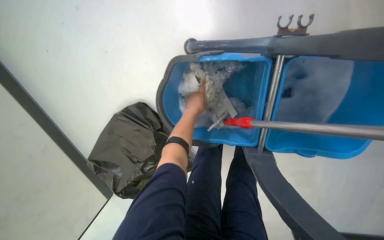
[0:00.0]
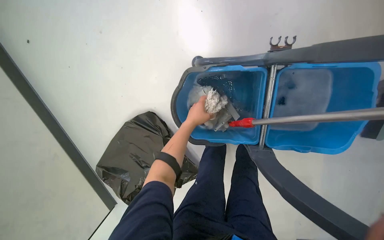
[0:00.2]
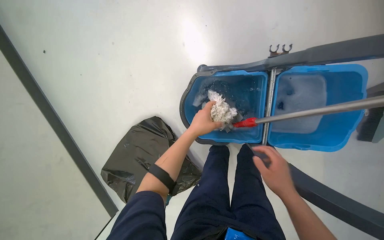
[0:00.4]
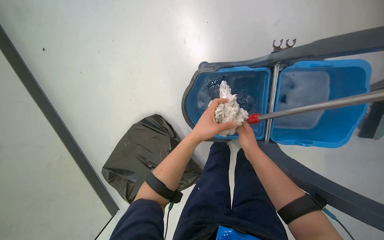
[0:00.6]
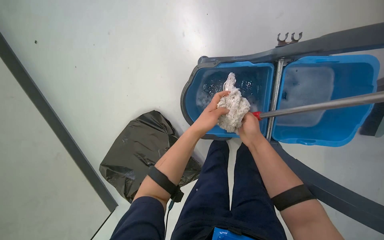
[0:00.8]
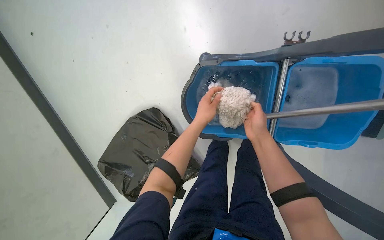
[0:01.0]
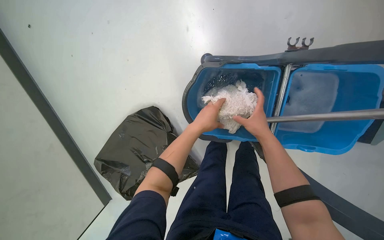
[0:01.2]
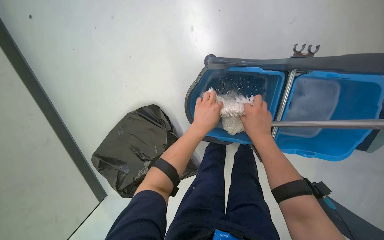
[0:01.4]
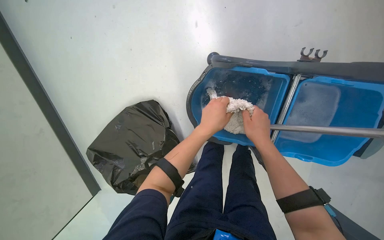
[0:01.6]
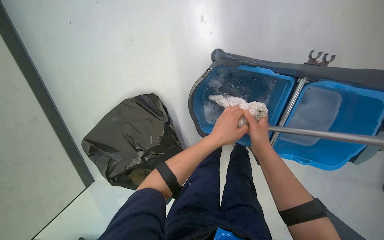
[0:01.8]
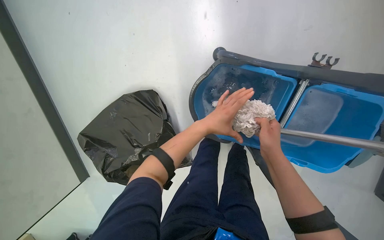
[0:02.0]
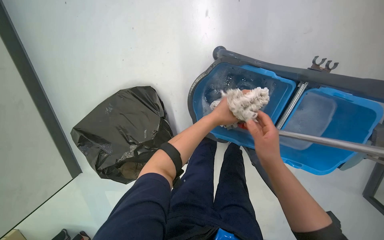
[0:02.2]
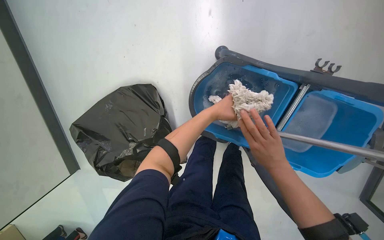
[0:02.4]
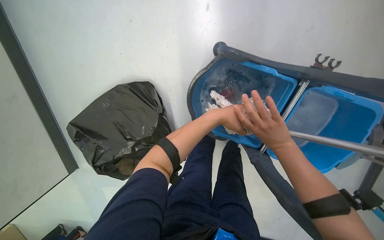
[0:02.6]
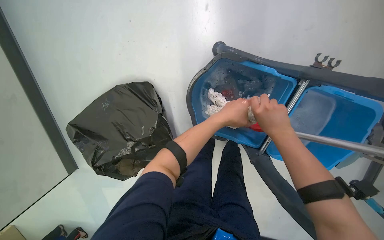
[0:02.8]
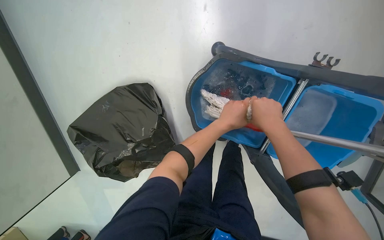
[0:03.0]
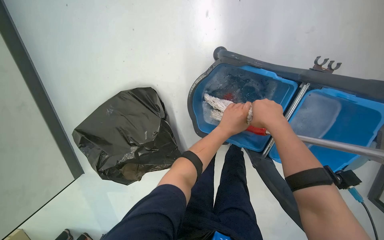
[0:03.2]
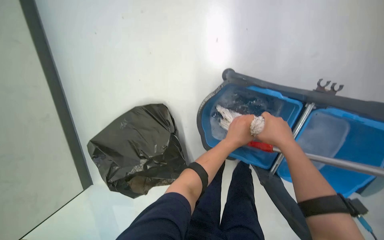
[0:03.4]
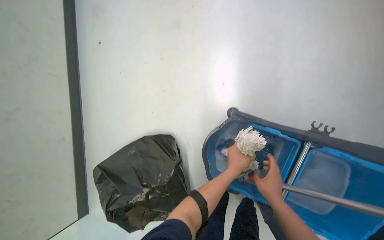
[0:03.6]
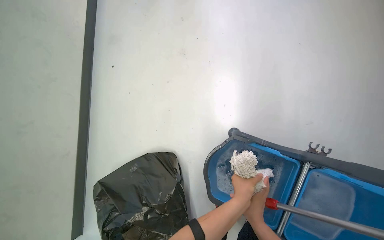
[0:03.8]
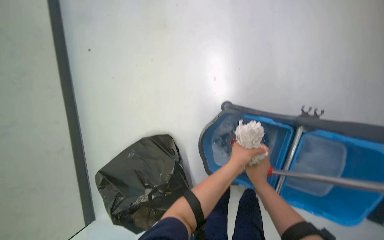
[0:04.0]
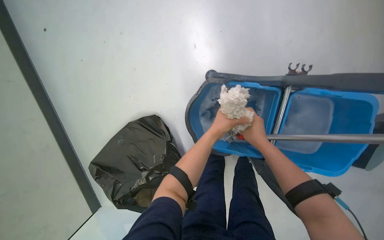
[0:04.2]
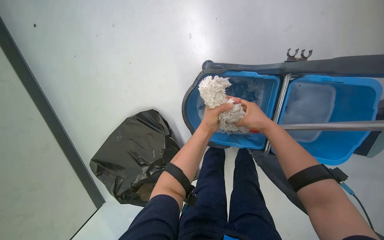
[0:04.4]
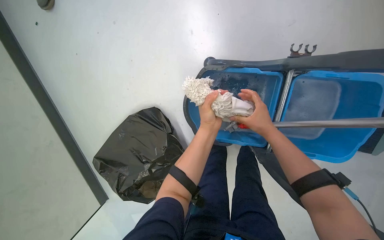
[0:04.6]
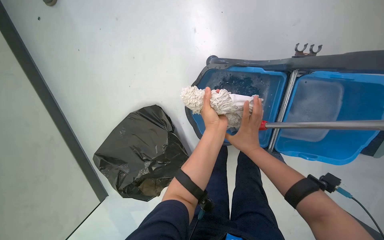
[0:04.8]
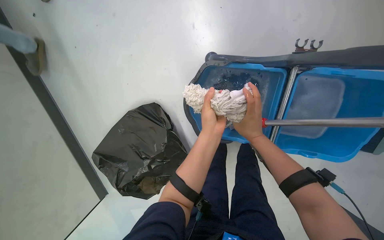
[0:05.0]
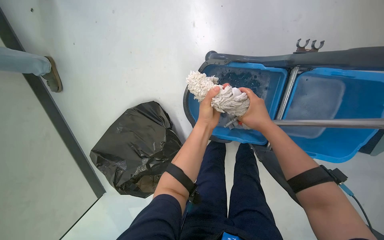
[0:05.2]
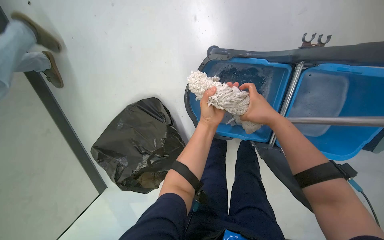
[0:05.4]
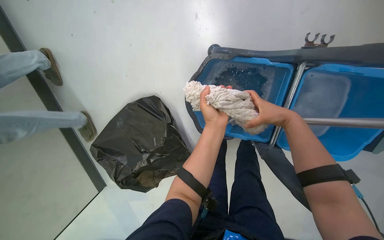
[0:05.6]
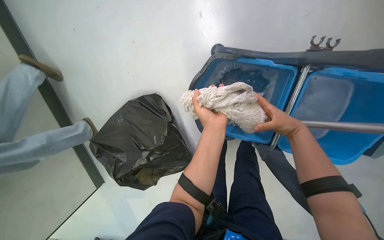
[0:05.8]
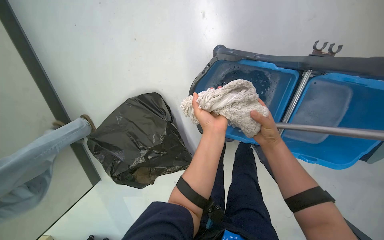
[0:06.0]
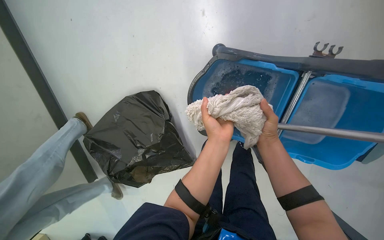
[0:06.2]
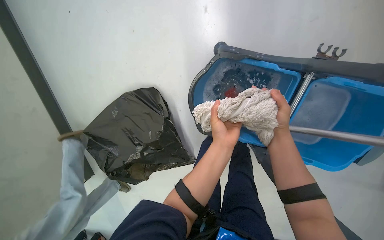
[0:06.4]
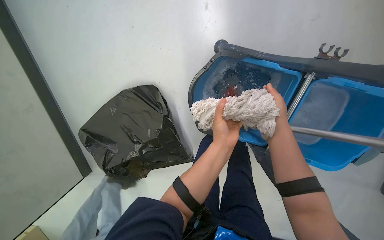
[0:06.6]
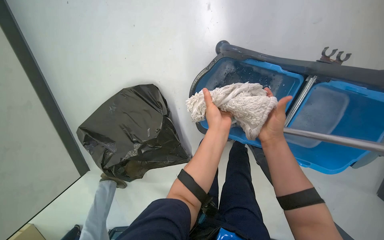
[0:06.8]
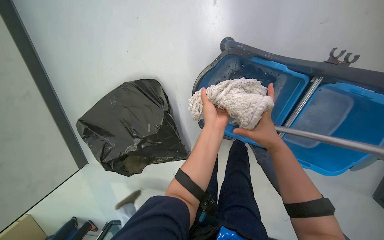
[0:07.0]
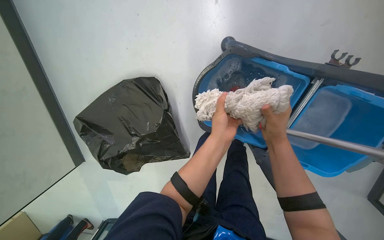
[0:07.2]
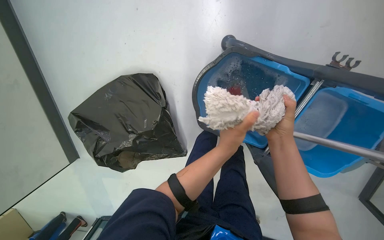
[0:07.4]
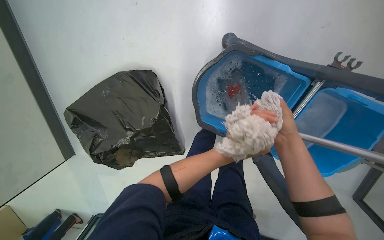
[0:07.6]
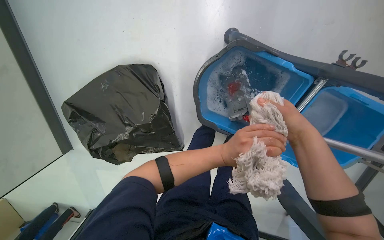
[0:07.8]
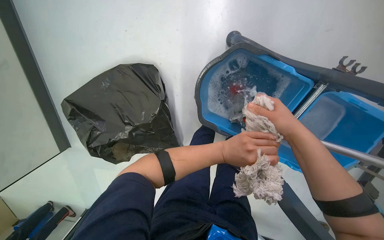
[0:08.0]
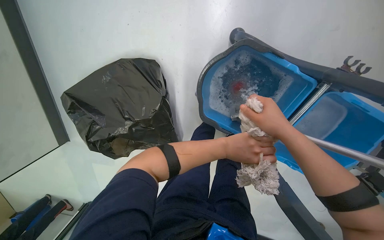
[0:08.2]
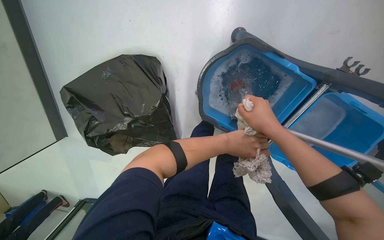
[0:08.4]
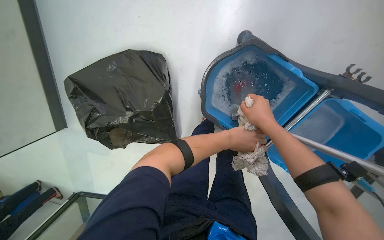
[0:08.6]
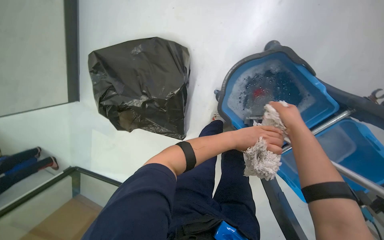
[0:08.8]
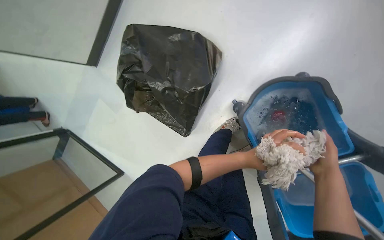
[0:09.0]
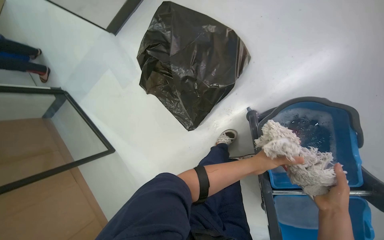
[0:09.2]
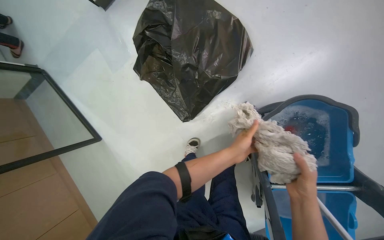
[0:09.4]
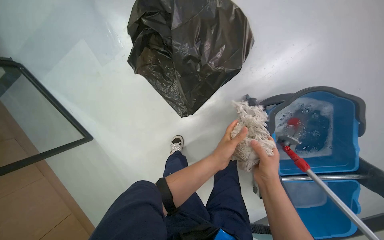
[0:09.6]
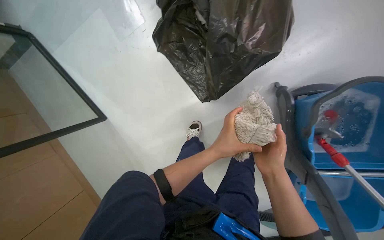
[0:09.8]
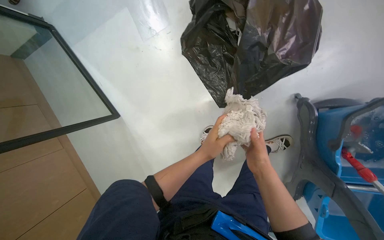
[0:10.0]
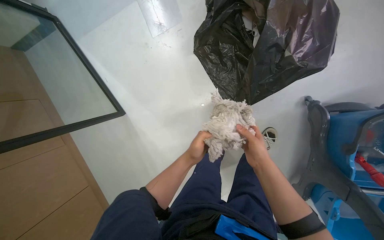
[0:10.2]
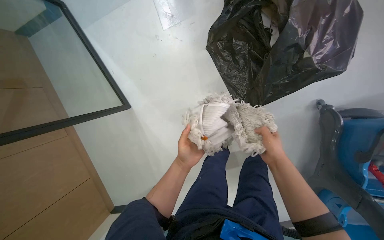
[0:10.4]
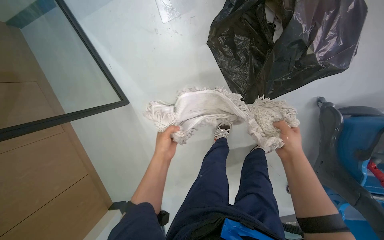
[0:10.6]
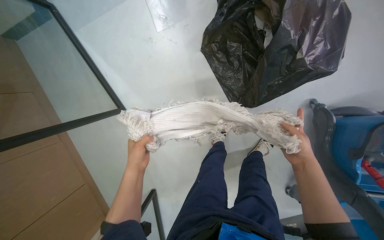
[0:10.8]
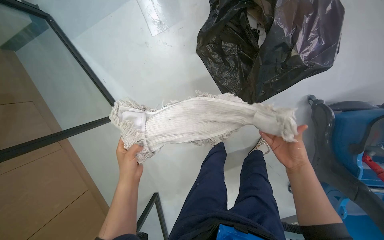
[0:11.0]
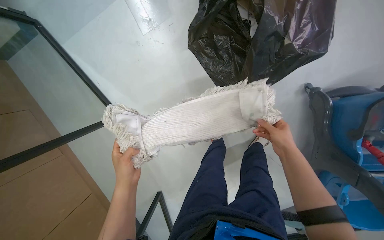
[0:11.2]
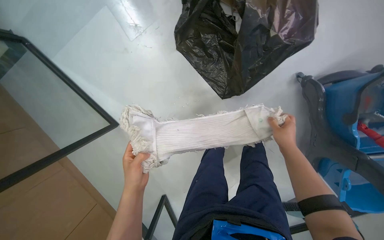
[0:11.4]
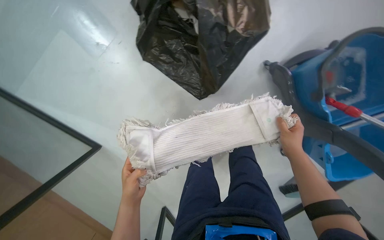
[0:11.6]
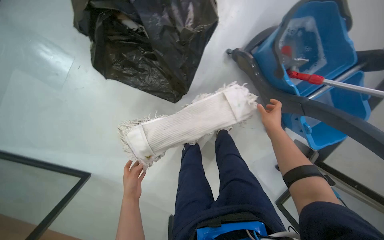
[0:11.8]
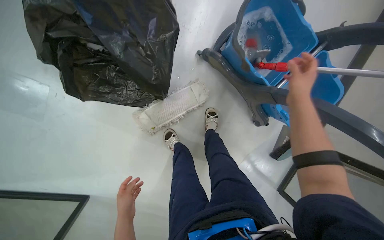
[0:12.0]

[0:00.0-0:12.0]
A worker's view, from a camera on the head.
Job: mopping floor.
The whole recording: Mopping office floor. The worker mops the office floor, moving chairs and opening a glass door to clean the entire area.
0:00.0 to 0:01.6: The left hand shifts approximately 20 cm nearer to the camera.
0:01.6 to 0:03.0: The hands work in one place, with small movements.
0:04.4 to 0:06.0: The right hand travels to the right and back again, about 5 cm each way. The left hand goes nearer and farther, approximately 15 cm each way, reversing 2 times.
0:06.0 to 0:07.6: The left hand shifts about 10 cm farther from the camera.
0:07.6 to 0:09.0: The scene rotates clockwise by approximately 40 degrees.
0:09.0 to 0:10.4: The wearer moves to the left, about 70 cm. The camera is aimed approximately 15 degrees further to the right. The scene rotates clockwise by about 30 degrees.
0:10.4 to 0:12.0: The scene rotates counterclockwise by about 50 degrees.

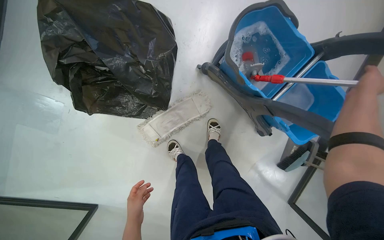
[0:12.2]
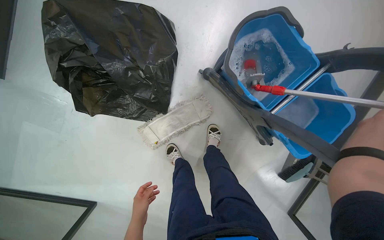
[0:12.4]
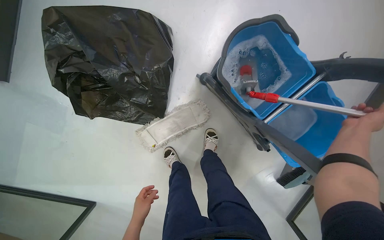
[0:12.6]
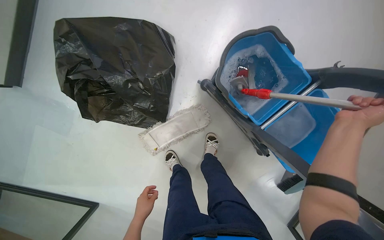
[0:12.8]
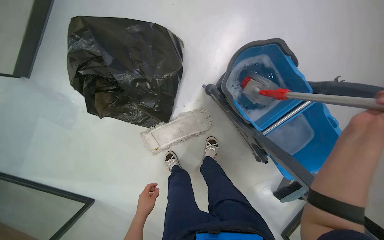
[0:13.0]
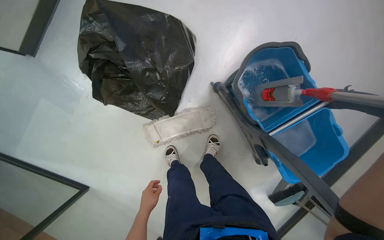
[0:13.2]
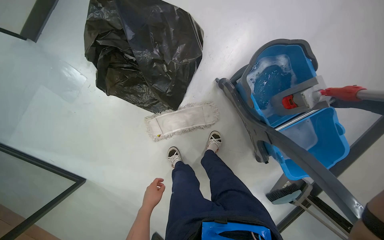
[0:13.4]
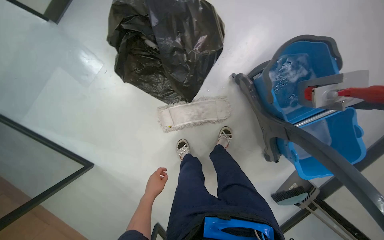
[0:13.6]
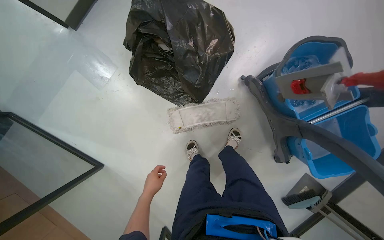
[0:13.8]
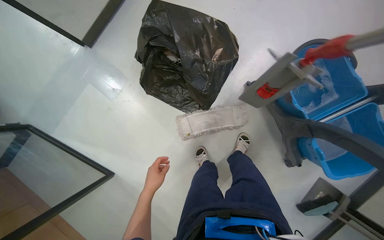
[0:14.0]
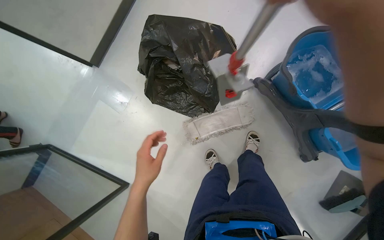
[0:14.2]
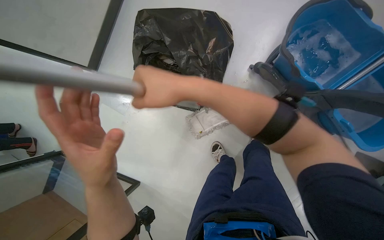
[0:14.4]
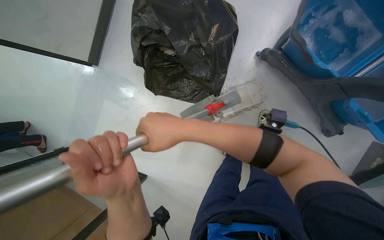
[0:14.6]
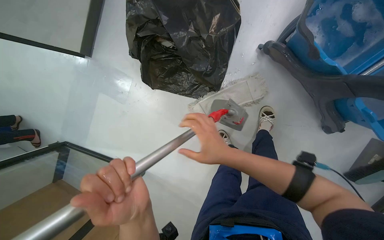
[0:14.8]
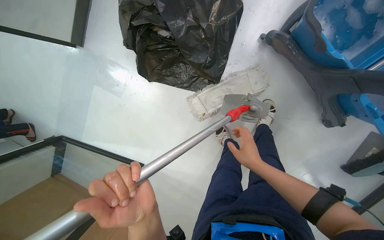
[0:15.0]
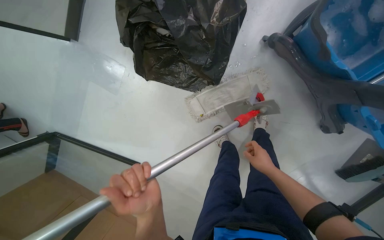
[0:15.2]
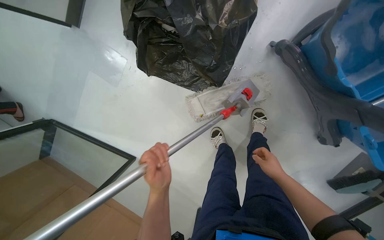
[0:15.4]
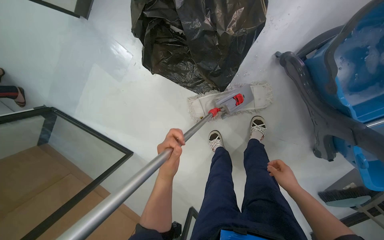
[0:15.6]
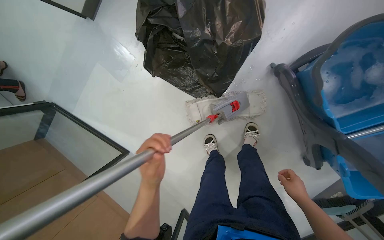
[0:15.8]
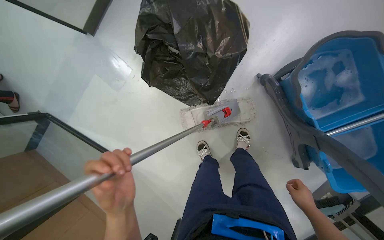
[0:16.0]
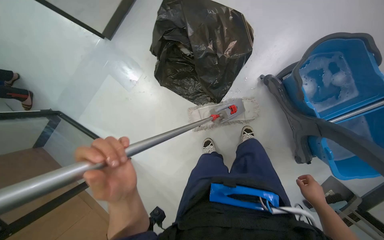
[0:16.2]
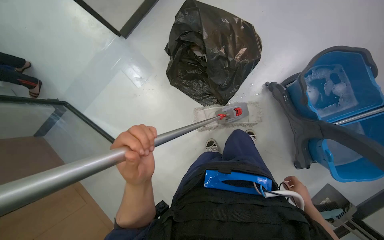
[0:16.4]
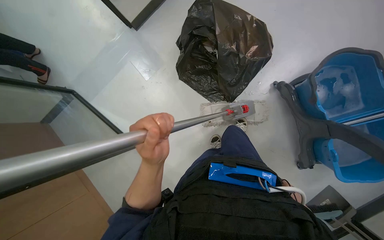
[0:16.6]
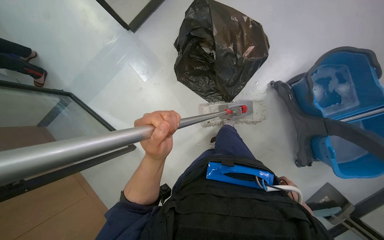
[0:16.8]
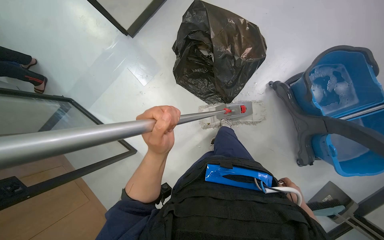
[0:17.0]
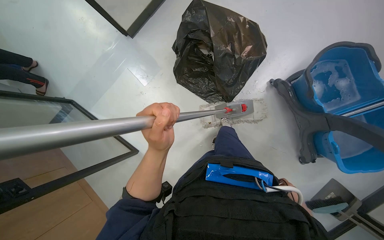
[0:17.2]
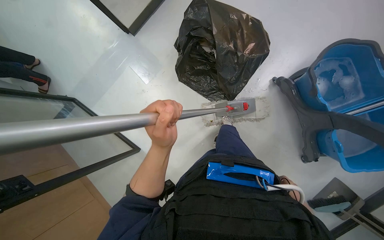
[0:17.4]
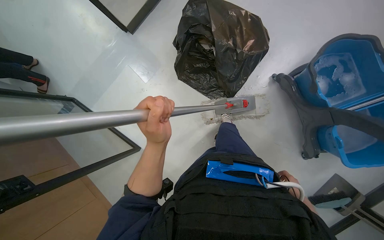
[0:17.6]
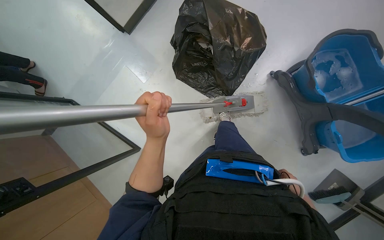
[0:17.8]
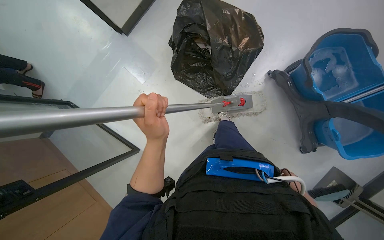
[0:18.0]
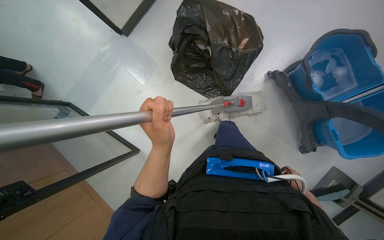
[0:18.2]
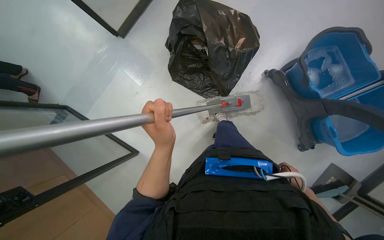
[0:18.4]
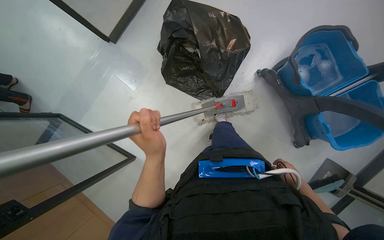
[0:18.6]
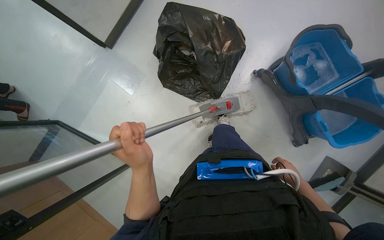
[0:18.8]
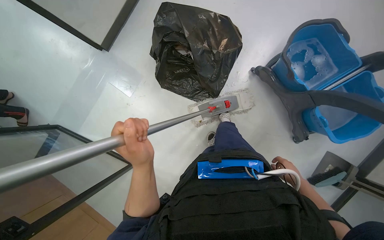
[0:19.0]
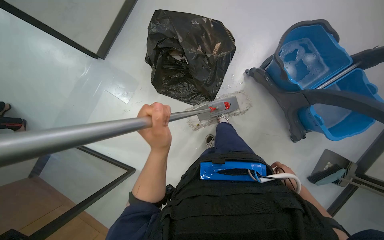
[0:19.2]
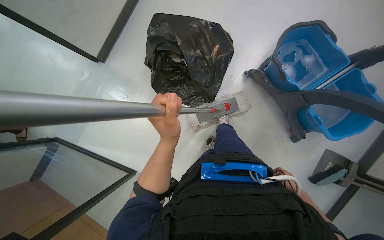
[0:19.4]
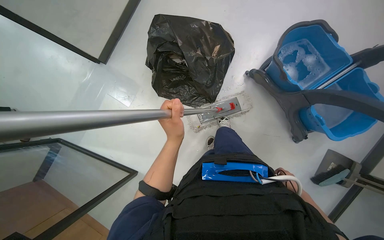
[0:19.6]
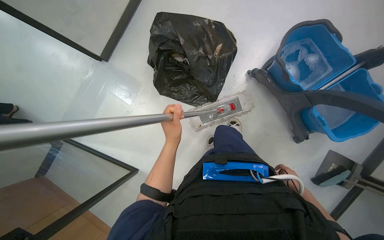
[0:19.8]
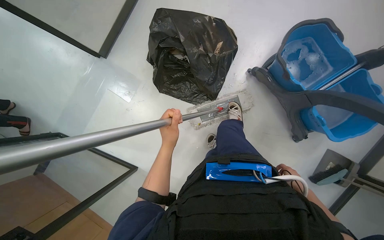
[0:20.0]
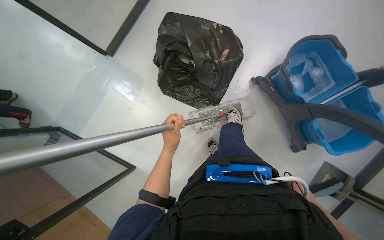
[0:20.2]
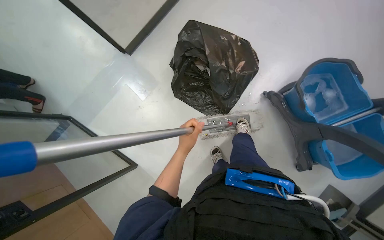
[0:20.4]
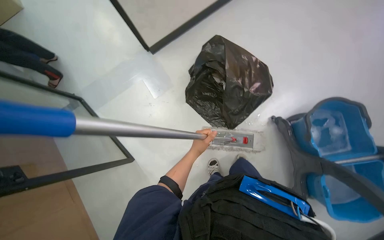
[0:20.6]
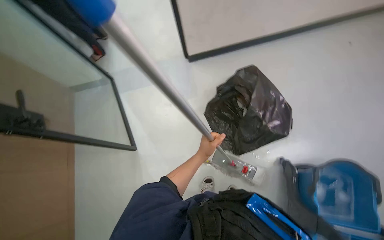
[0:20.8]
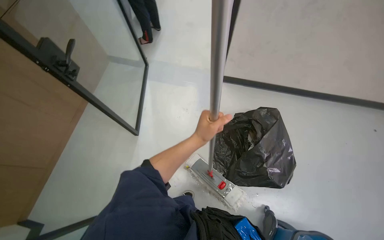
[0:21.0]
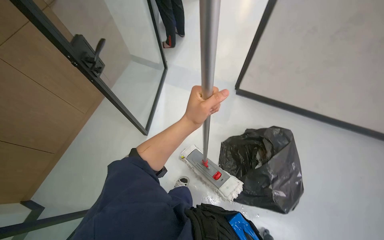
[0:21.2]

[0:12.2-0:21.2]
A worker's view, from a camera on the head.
Job: mopping floor.
The whole recording: Mopping office floor. The worker mops the office floor, moving chairs and opening a glass door to clean the entire area.
0:13.8 to 0:15.2: The left hand is displaced nearer to the camera by some 15 cm.
0:15.2 to 0:16.6: The right hand travels down the picture and to the right by about 20 cm.
0:16.6 to 0:18.2: The right hand shifts roughly 10 cm farther from the camera.
0:18.2 to 0:19.8: The left hand moves farther from the camera, roughly 10 cm.
0:19.8 to 0:21.2: Everything in view rotates approximately 75 degrees clockwise.
